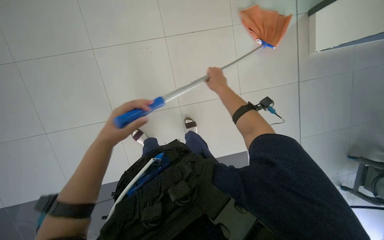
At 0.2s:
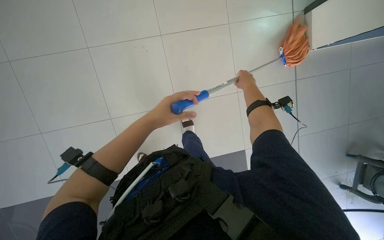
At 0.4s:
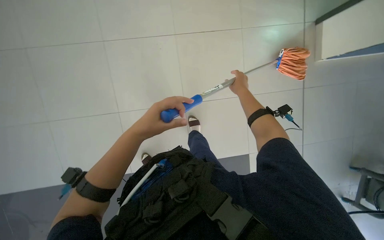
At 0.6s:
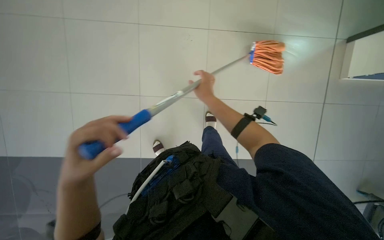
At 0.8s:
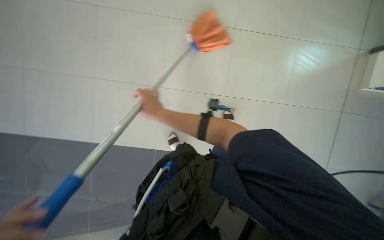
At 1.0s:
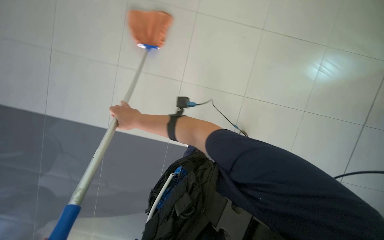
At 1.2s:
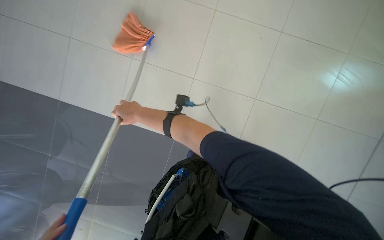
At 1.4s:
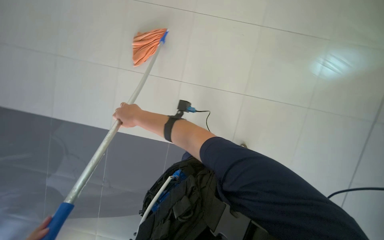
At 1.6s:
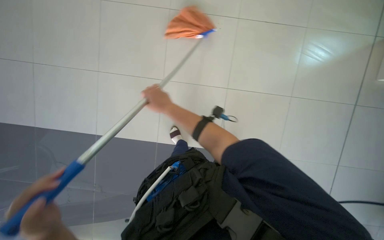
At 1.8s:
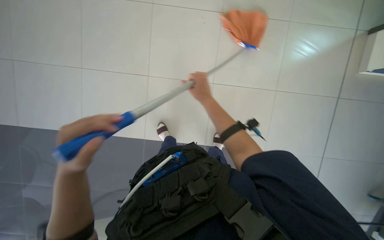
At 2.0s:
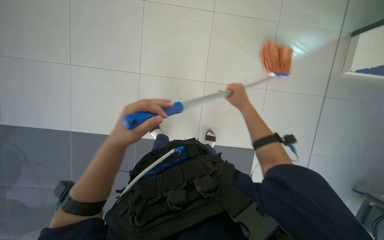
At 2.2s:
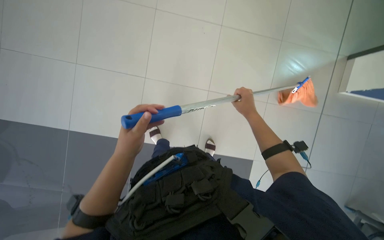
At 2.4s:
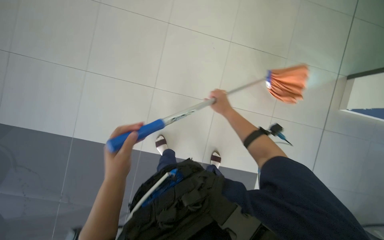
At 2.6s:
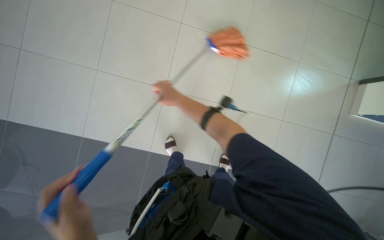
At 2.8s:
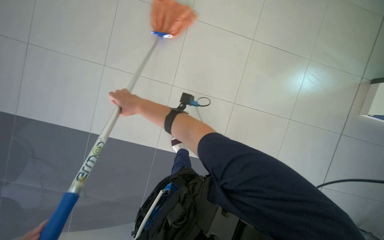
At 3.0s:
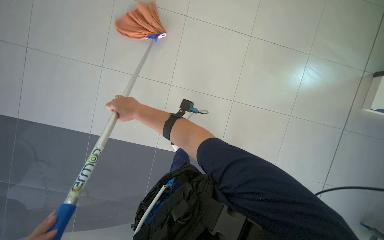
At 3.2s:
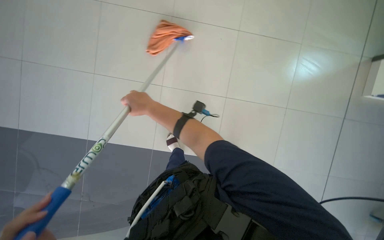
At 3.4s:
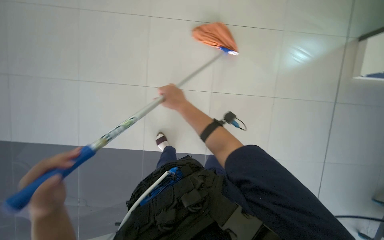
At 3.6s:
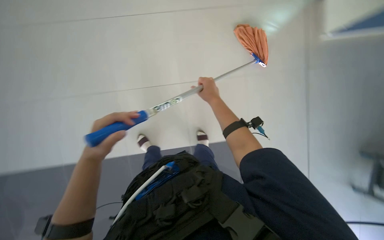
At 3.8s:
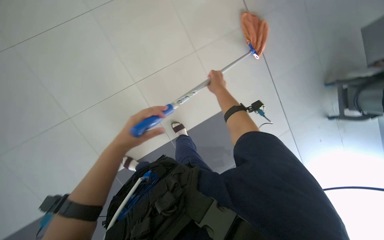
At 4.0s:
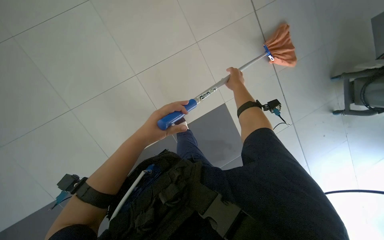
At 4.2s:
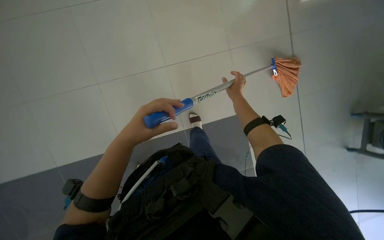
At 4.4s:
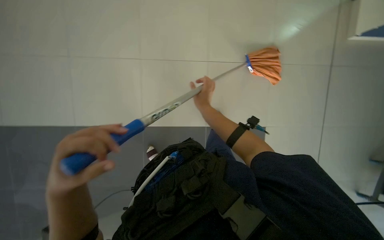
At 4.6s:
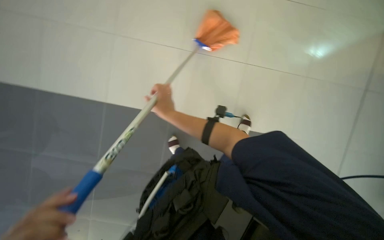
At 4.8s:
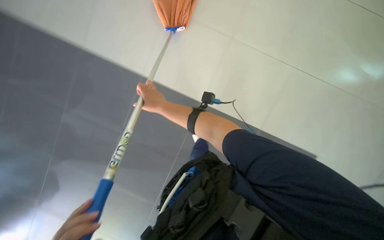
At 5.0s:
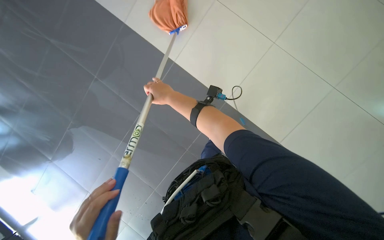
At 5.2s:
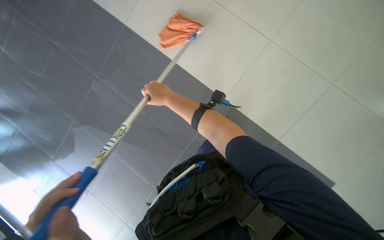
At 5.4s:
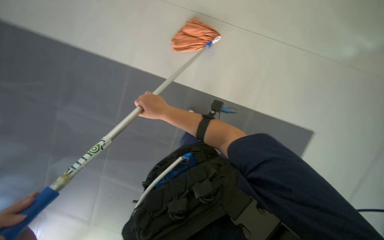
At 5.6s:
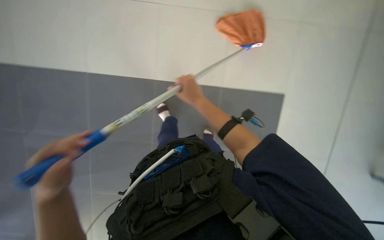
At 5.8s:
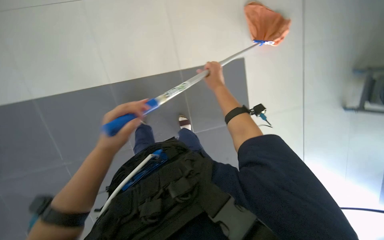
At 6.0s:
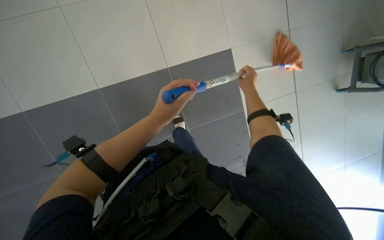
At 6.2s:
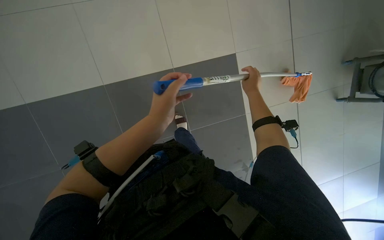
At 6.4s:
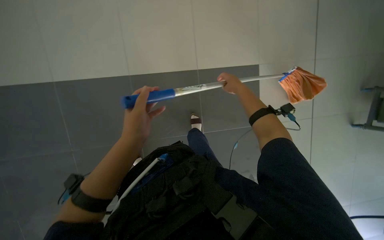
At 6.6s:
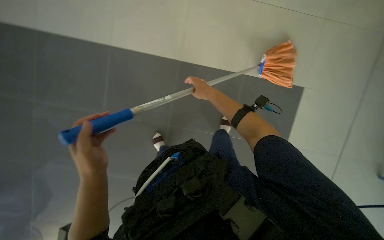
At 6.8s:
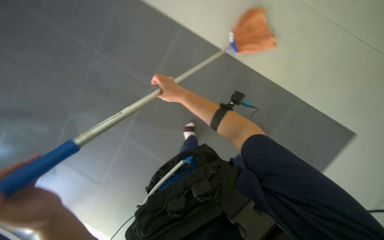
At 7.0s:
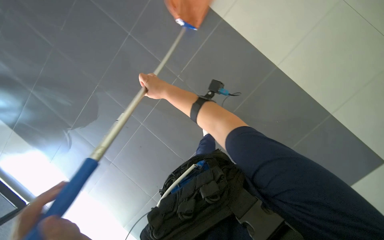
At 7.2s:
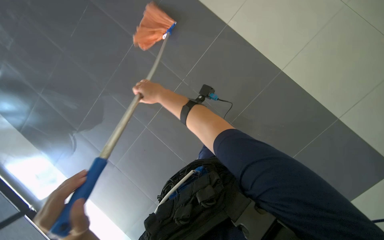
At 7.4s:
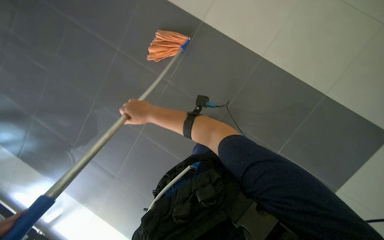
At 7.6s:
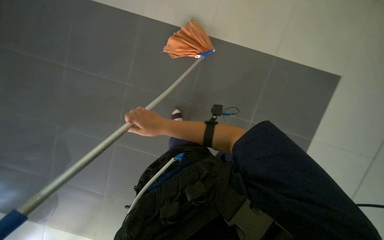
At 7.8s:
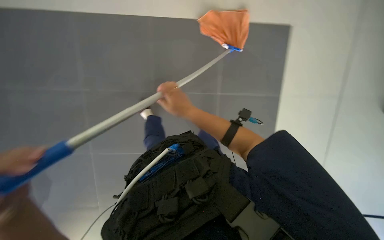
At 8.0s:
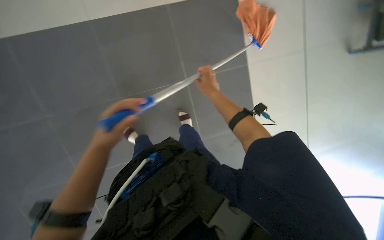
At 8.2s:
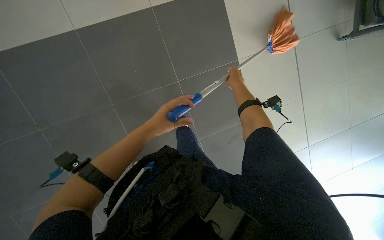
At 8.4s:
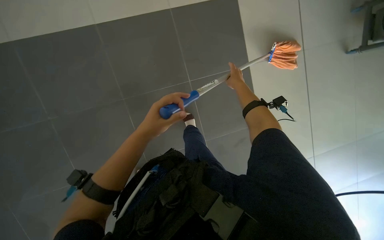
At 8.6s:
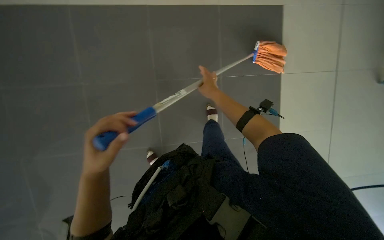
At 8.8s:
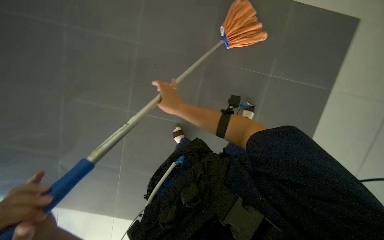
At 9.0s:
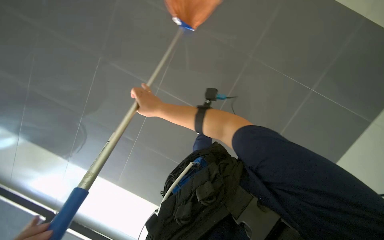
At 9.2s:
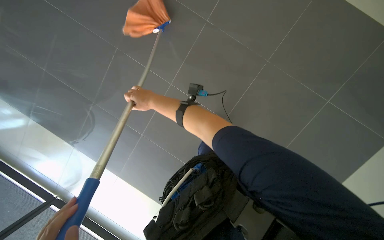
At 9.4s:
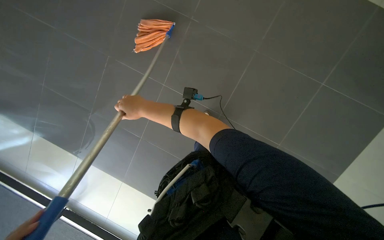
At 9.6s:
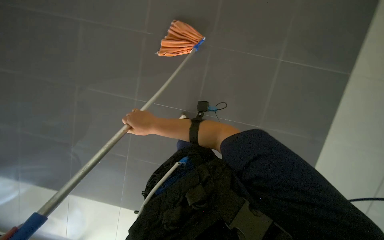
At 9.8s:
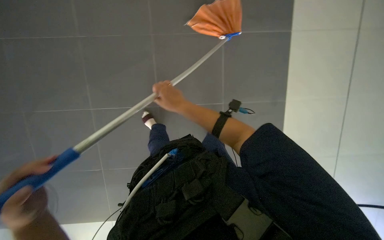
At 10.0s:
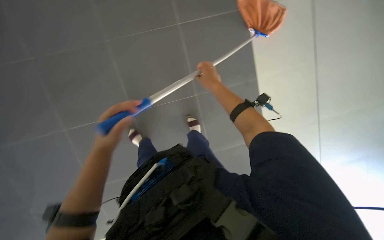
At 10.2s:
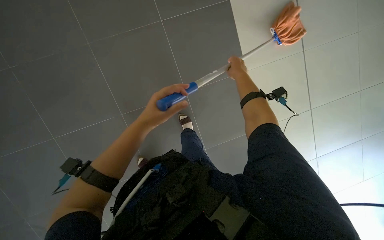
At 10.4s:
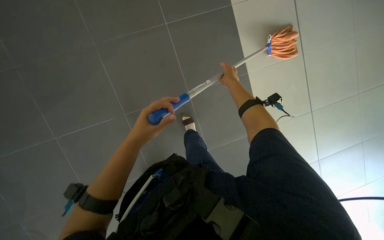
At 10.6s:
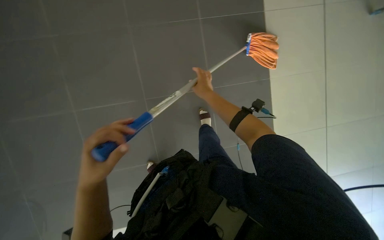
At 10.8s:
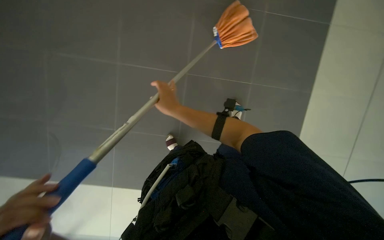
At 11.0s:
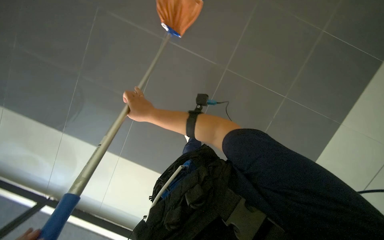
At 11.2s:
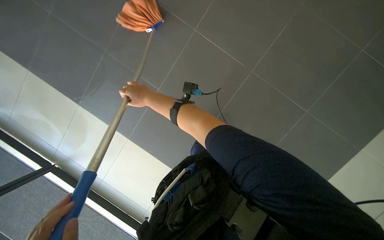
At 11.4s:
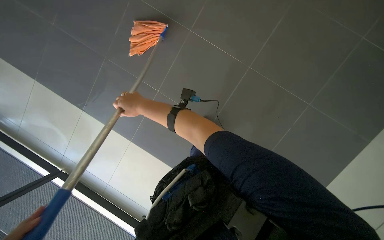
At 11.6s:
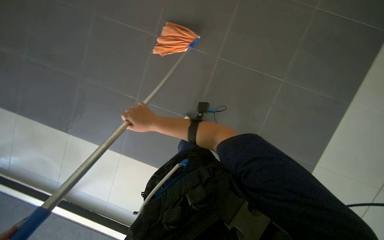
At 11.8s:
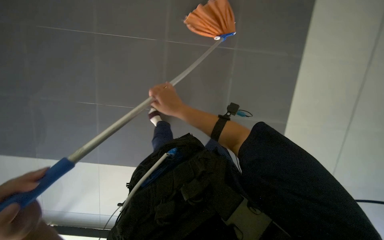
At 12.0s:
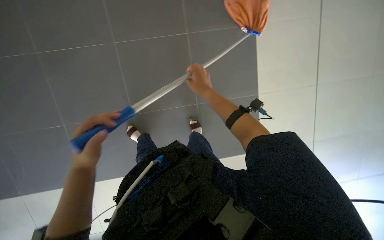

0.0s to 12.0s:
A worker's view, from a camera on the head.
Job: mopping floor.
The whole recording: Mopping floor. The worker continues mopping the tiled floor with a white mop head.
0.0s to 1.6s: The wearer looks approximately 30 degrees further to the right. The right hand goes left and right, approximately 40 cm each way, reversing 2 times.
1.6s to 3.0s: The right hand moves about 30 cm to the right and comes back.
3.0s to 4.4s: The right hand travels to the right by some 20 cm.
4.4s to 6.0s: The wearer looks approximately 25 degrees further downward.
6.0s to 7.6s: The right hand travels to the left and down the picture by roughly 20 cm.
9.0s to 10.4s: The right hand is displaced to the right by about 25 cm.
10.4s to 12.0s: The head turns to the left by some 20 degrees. The right hand reaches roughly 30 cm to the left, then returns.

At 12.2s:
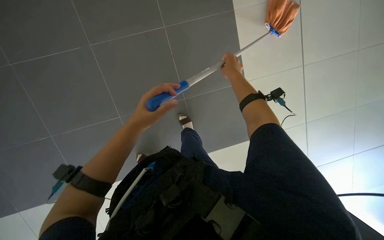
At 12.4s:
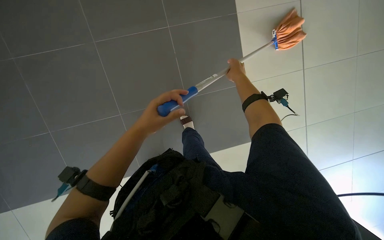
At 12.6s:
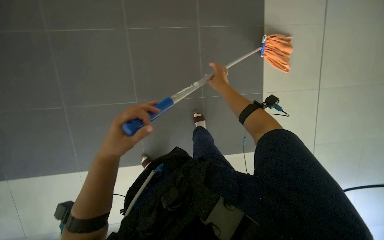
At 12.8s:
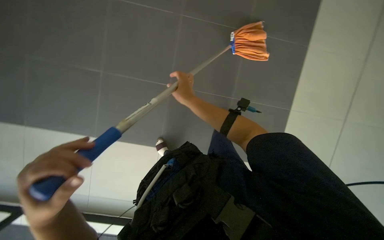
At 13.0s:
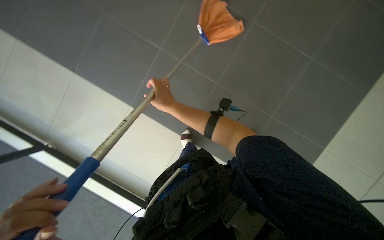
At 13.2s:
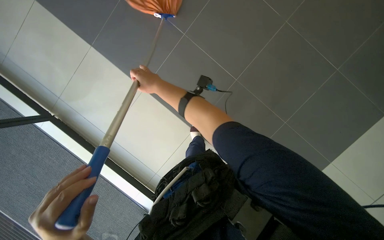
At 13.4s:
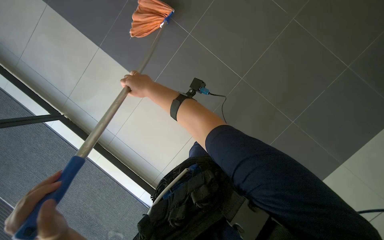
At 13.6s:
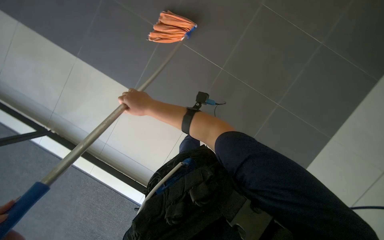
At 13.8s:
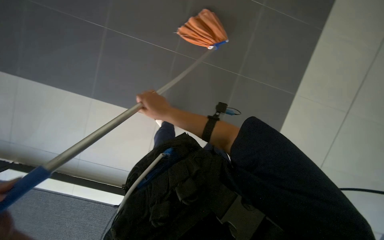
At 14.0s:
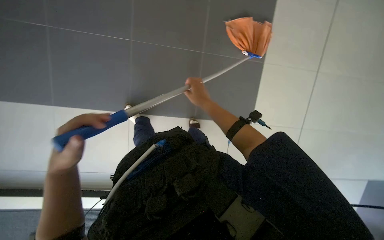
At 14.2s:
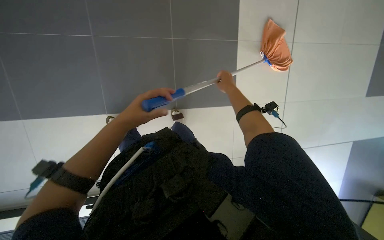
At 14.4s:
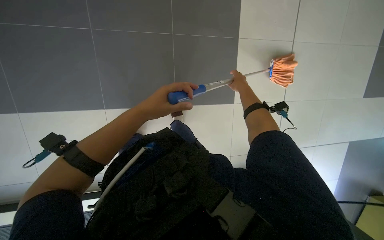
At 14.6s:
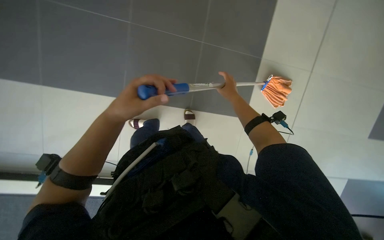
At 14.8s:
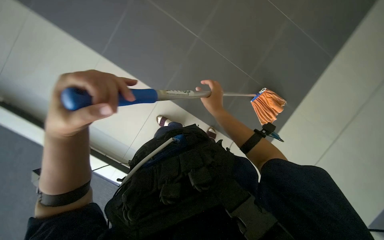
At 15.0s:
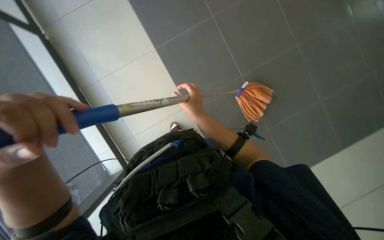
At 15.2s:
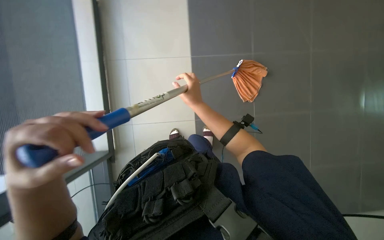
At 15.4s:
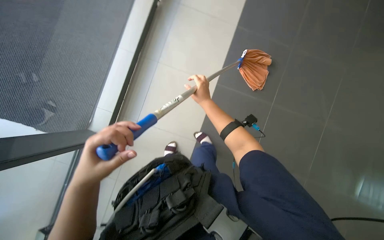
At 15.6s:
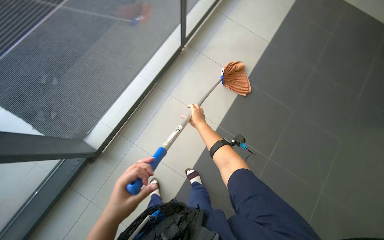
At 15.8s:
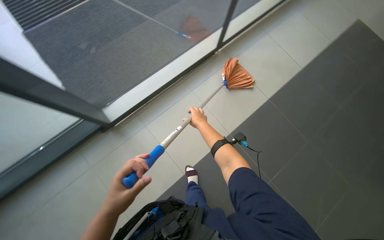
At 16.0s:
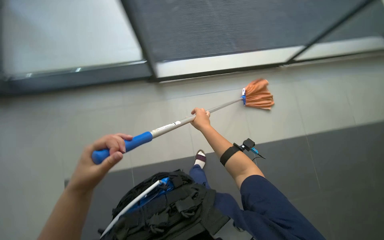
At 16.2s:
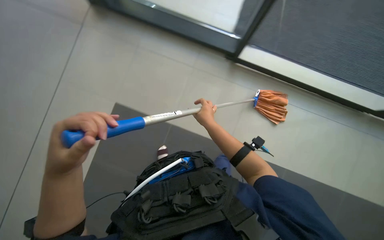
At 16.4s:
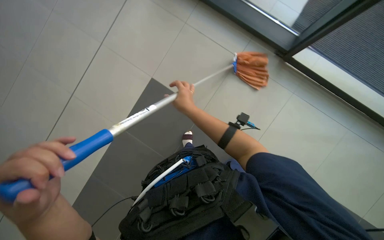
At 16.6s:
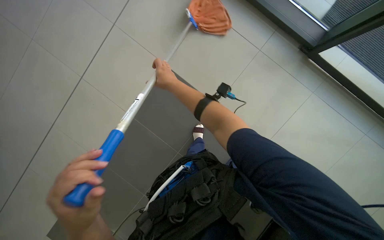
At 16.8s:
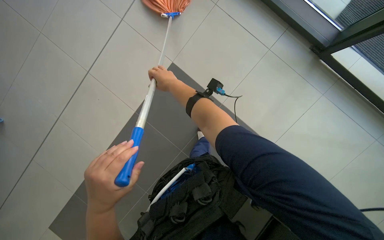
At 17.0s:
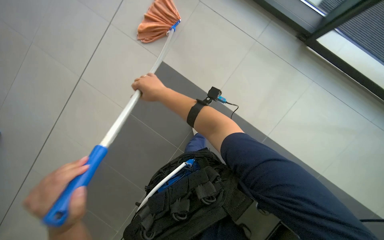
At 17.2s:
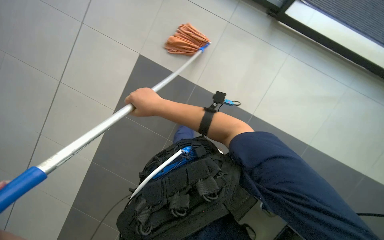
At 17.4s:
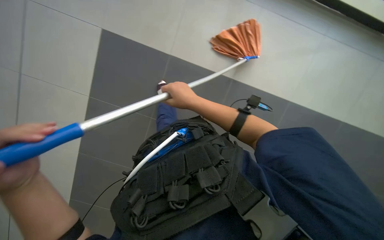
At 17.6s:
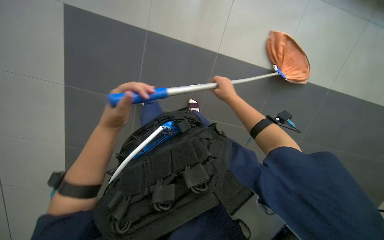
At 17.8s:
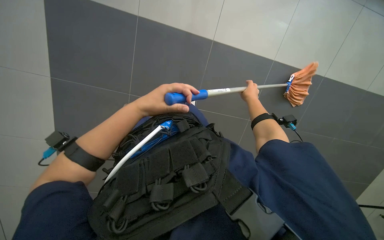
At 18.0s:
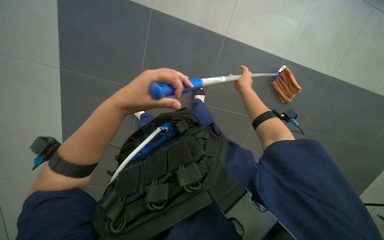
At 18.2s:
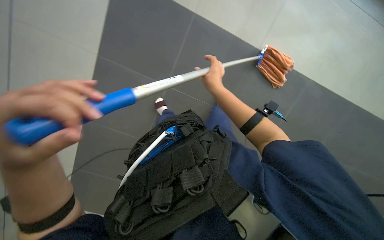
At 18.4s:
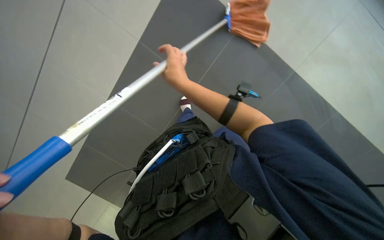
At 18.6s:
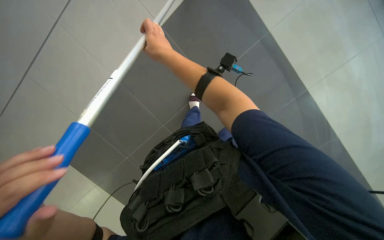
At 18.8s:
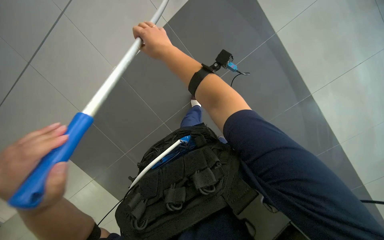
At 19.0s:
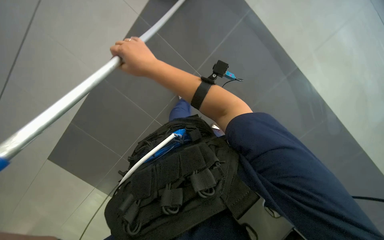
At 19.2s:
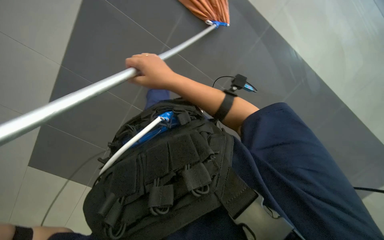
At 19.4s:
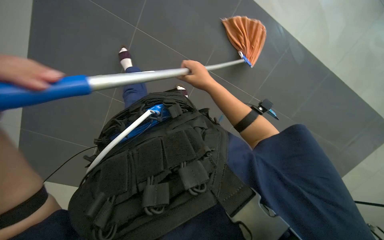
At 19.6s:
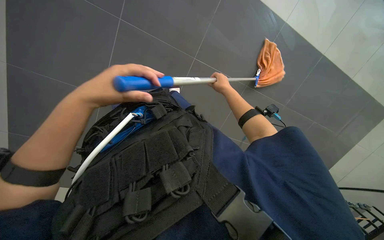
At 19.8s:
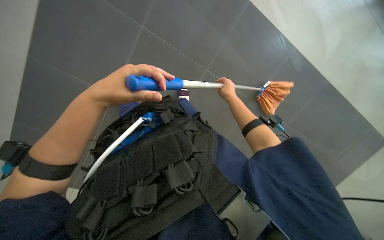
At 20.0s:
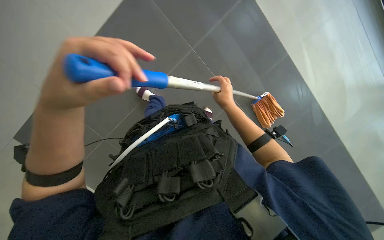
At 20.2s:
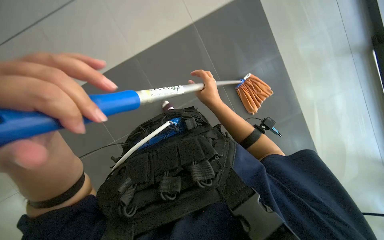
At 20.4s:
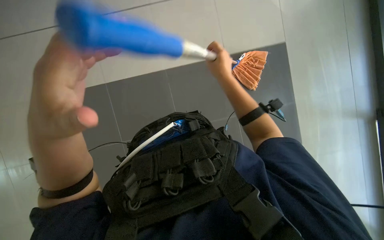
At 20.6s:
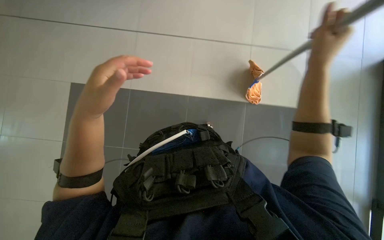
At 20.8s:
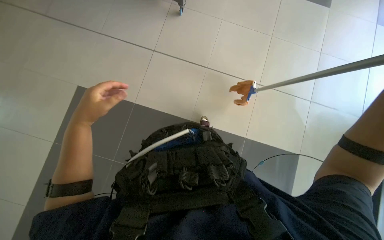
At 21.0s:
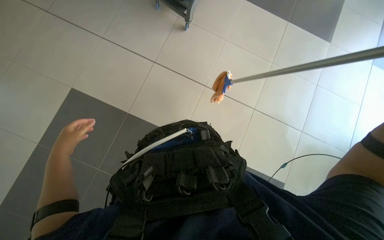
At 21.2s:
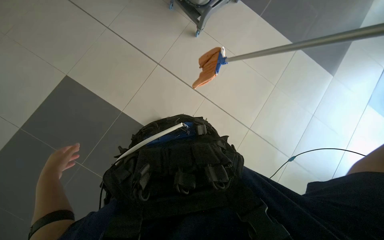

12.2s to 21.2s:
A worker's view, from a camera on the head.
Job: mopping floor.
The whole recording: Mopping floor. The worker continues mopping the tiled floor with a white mop head.
12.2s to 13.8s: The right hand heads to the left, covering approximately 10 cm.
13.8s to 15.2s: The right hand goes to the right and returns, approximately 30 cm each way.
15.2s to 16.6s: The left hand moves farther from the camera, roughly 10 cm.
18.2s to 19.8s: The right hand is displaced farther from the camera by about 10 cm, and moves about 20 cm to the left and comes back.
19.8s to 21.2s: The left hand heads to the left and down the picture, covering roughly 40 cm.
